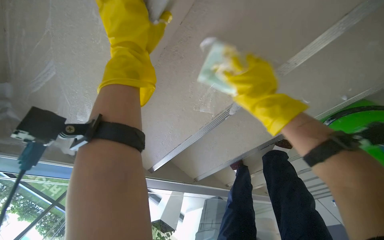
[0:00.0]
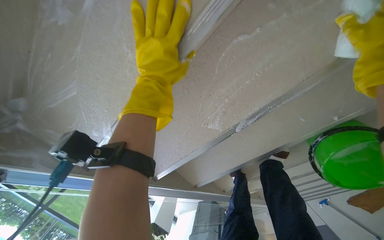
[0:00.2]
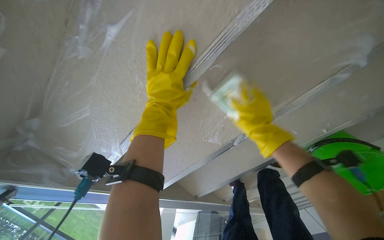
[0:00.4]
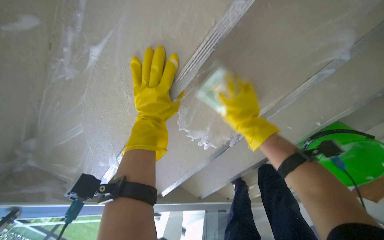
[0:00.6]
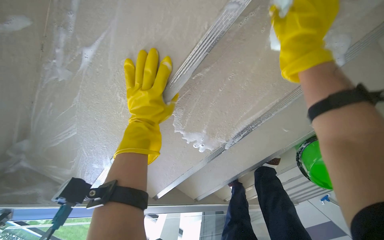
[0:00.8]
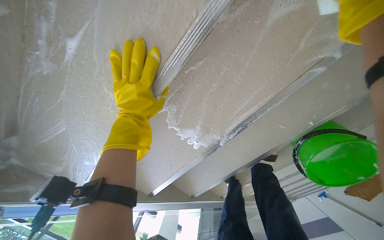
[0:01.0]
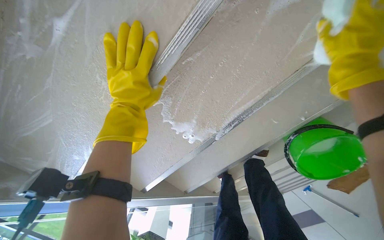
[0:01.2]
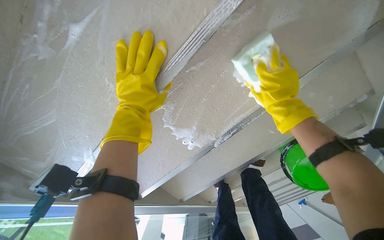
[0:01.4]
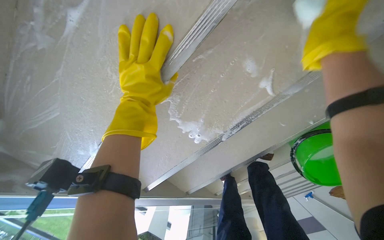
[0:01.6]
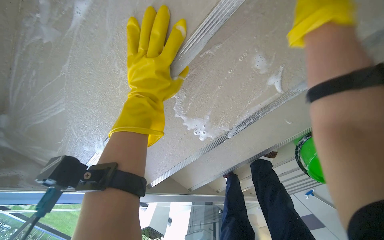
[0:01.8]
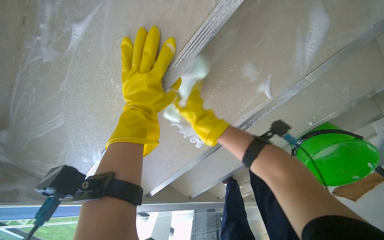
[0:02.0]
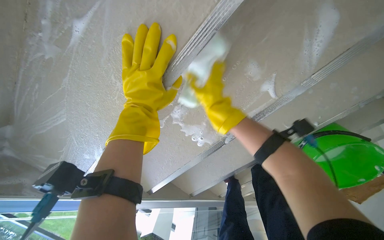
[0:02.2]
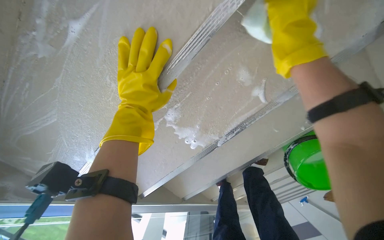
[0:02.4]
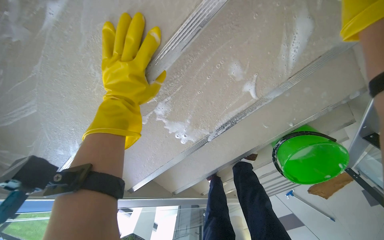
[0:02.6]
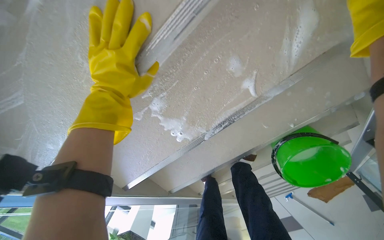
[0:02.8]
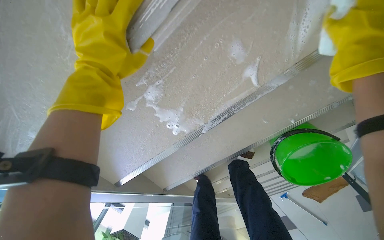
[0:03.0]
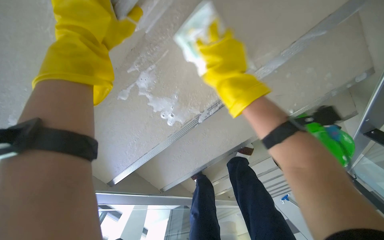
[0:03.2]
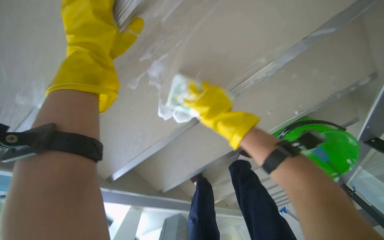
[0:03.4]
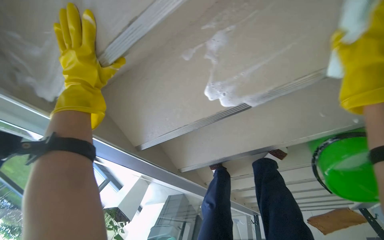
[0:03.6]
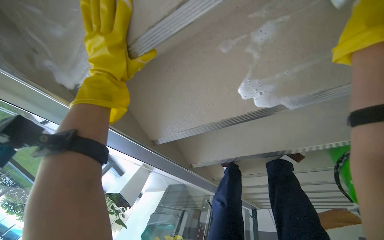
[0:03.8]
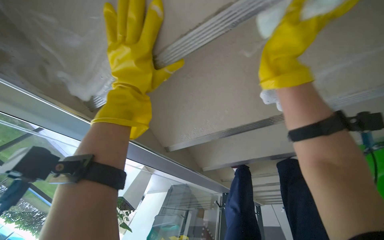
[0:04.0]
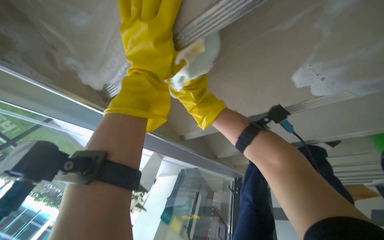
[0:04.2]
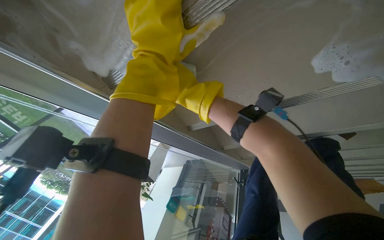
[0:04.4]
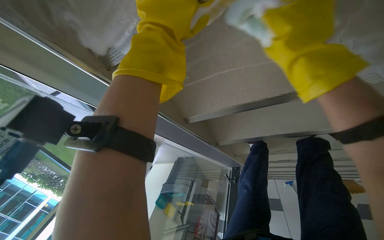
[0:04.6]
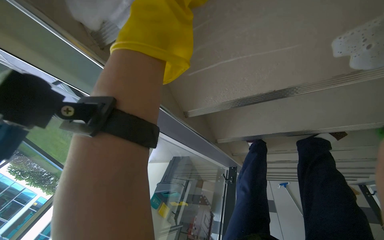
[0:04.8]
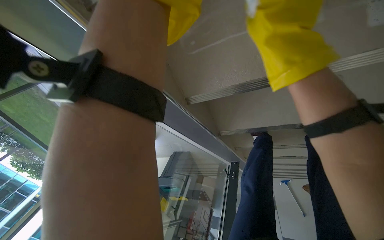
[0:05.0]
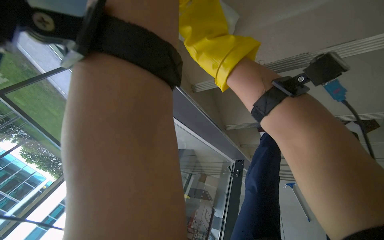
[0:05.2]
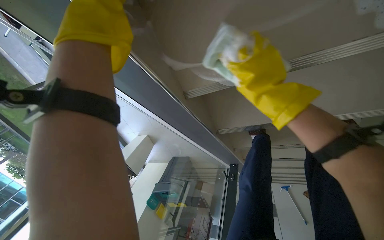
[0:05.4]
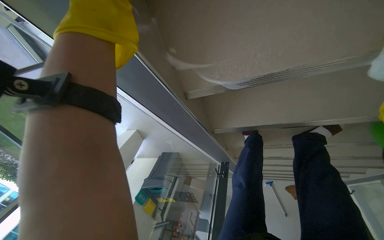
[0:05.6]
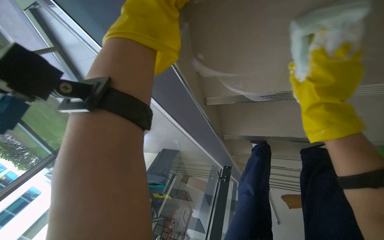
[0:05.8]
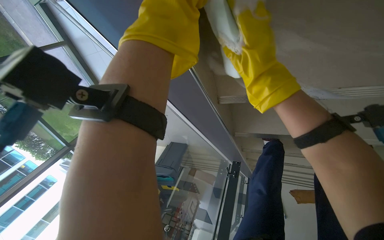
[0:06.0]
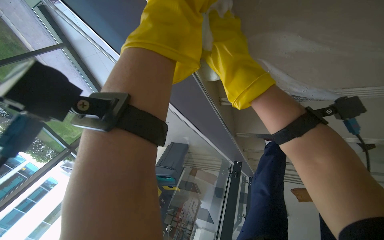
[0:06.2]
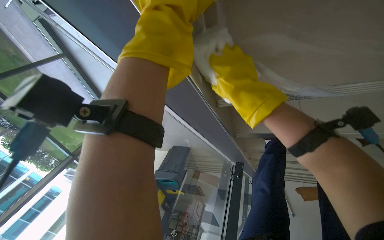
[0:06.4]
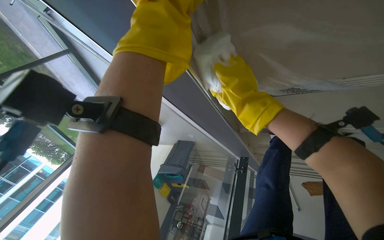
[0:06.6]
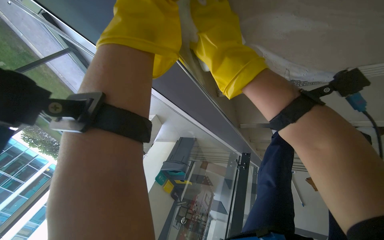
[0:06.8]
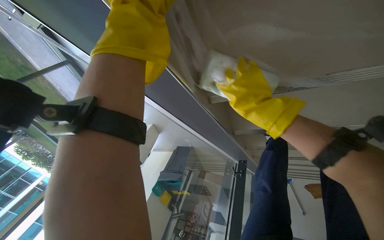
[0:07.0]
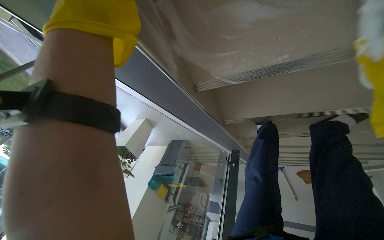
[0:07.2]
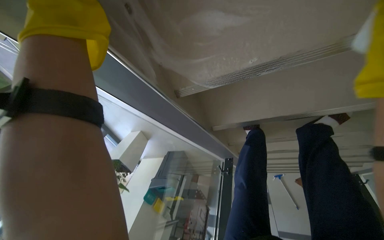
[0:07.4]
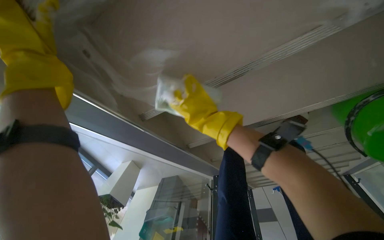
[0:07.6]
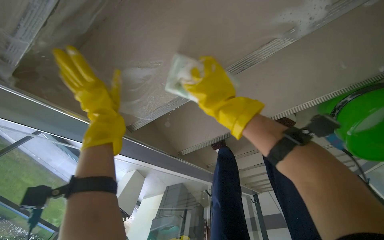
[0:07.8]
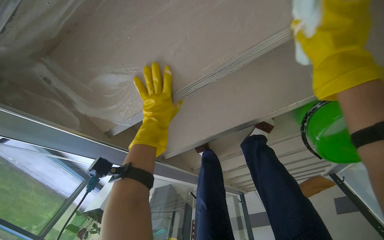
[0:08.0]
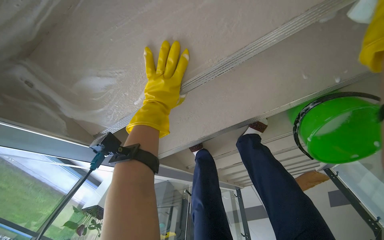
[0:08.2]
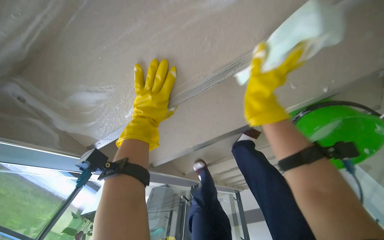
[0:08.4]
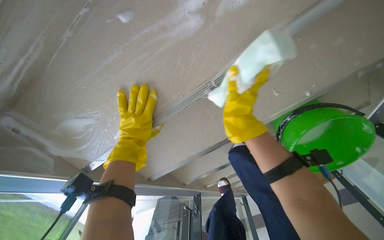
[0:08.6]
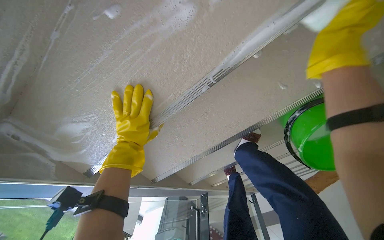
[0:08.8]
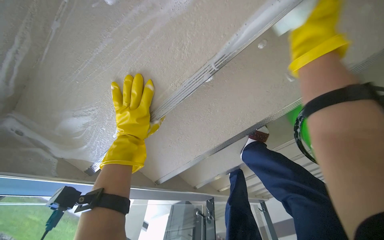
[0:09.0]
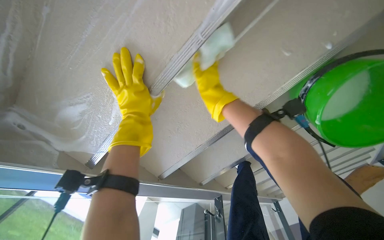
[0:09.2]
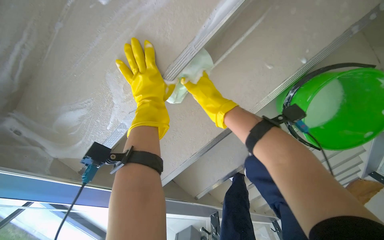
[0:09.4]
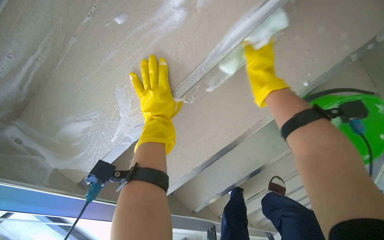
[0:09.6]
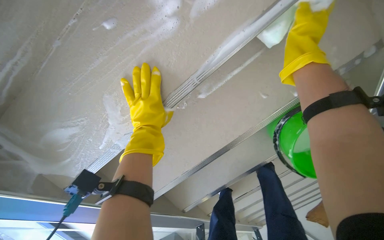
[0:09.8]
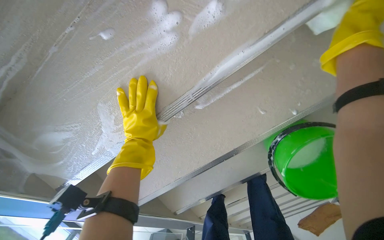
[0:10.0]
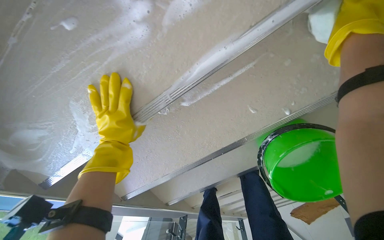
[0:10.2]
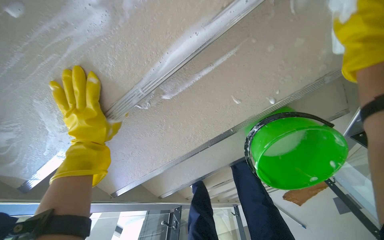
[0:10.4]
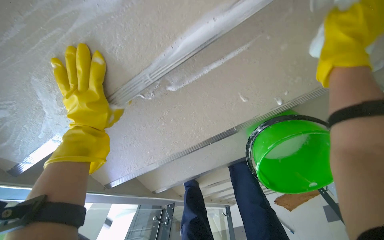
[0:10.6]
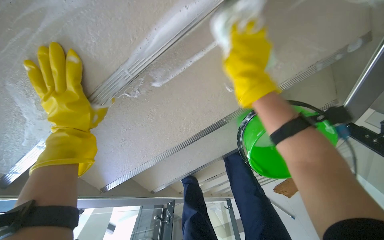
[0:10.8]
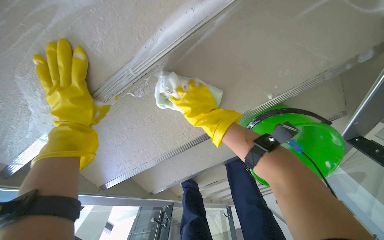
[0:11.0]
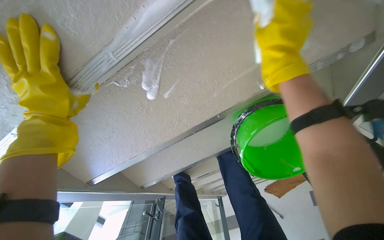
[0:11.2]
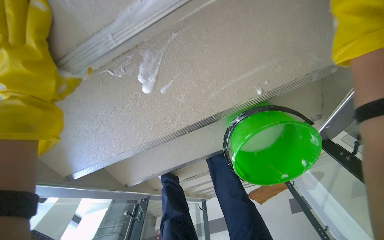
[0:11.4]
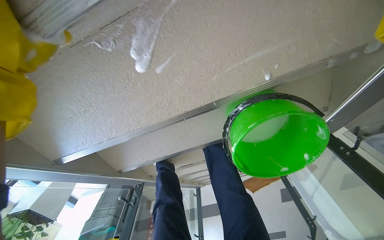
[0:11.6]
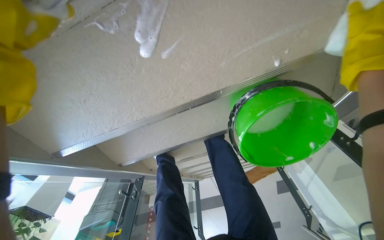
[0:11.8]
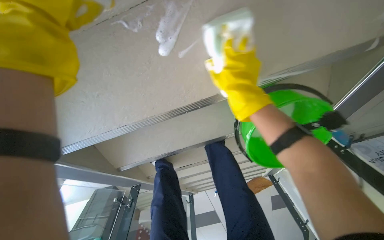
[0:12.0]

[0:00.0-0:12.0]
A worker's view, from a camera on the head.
Job: wiping surfaces.
The whole recording: Scrubbing underside of stairs. The worker scrubs the underside of the stairs with a sponge and cleaning solution.
0:03.0 to 0:04.4: The view tips downward by some 15 degrees.
0:06.0 to 0:07.6: The wearer looks about 10 degrees further upward. The right hand goes left and right, approximately 30 cm each way, reversing 2 times.
0:07.6 to 0:09.0: The left hand goes roughly 40 cm to the right and farther from the camera.

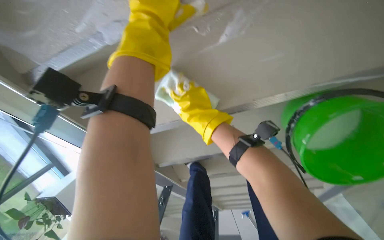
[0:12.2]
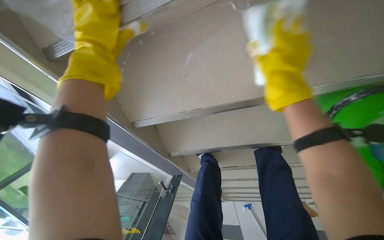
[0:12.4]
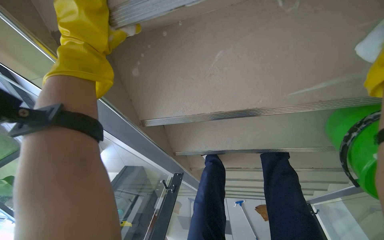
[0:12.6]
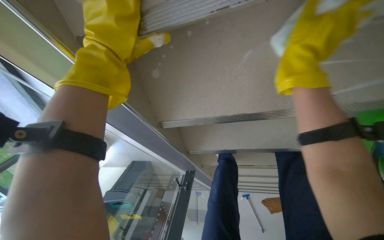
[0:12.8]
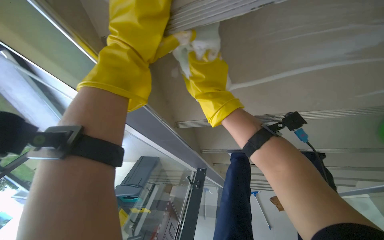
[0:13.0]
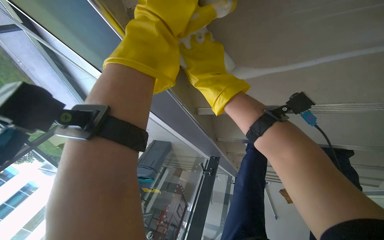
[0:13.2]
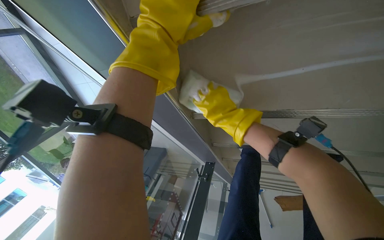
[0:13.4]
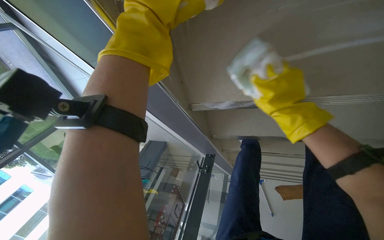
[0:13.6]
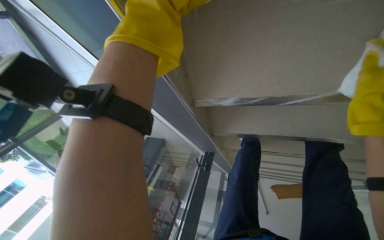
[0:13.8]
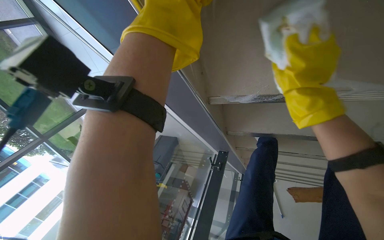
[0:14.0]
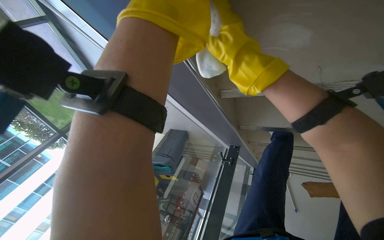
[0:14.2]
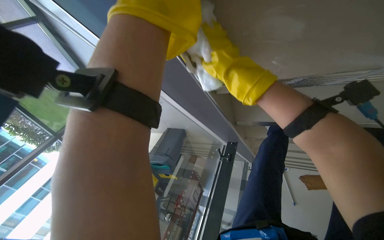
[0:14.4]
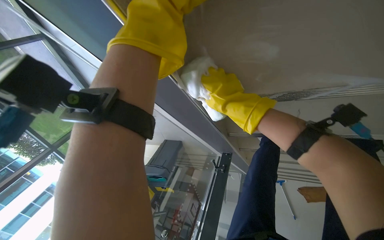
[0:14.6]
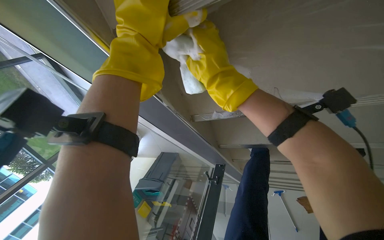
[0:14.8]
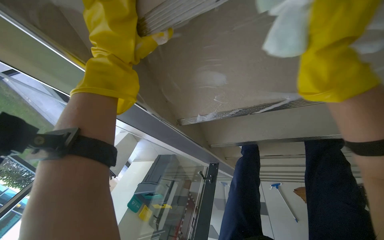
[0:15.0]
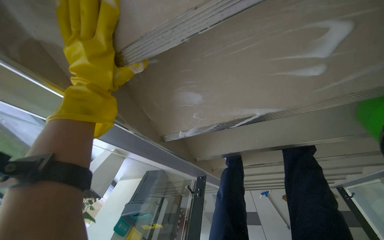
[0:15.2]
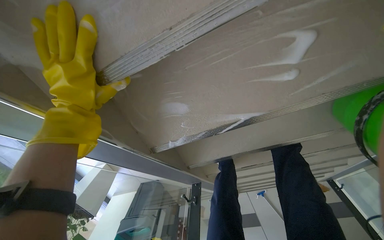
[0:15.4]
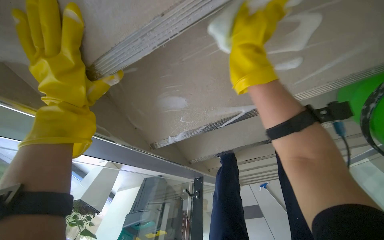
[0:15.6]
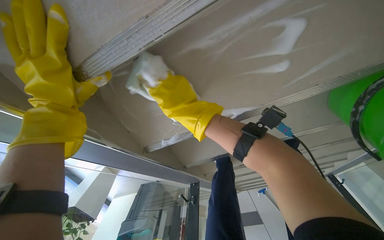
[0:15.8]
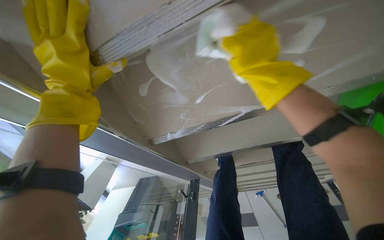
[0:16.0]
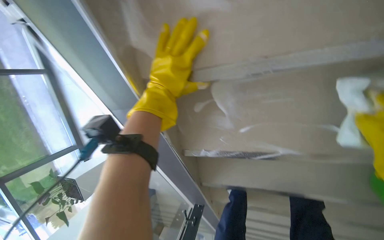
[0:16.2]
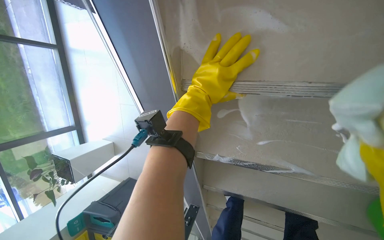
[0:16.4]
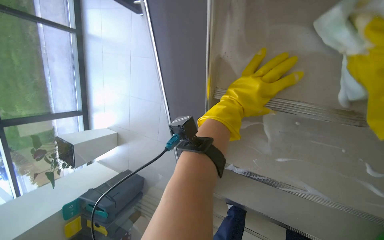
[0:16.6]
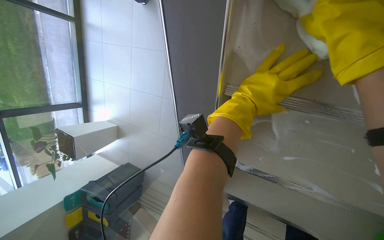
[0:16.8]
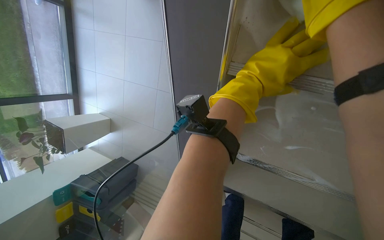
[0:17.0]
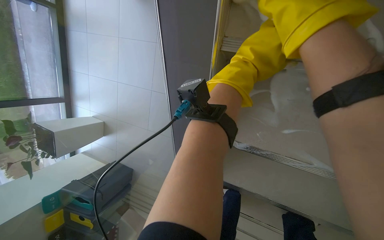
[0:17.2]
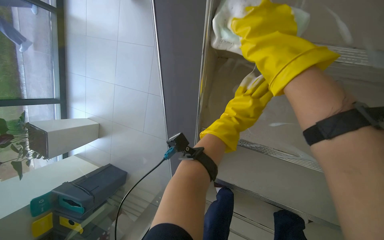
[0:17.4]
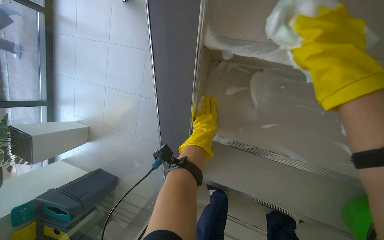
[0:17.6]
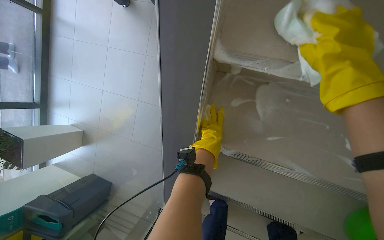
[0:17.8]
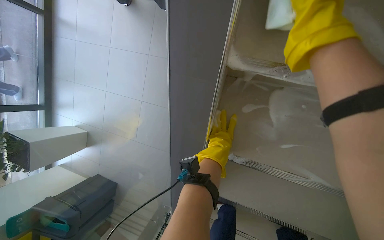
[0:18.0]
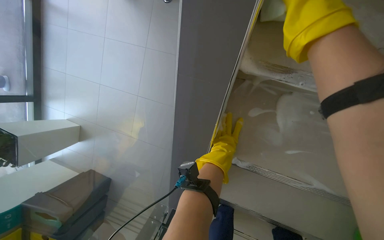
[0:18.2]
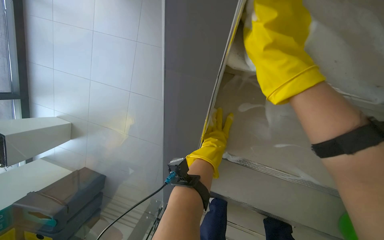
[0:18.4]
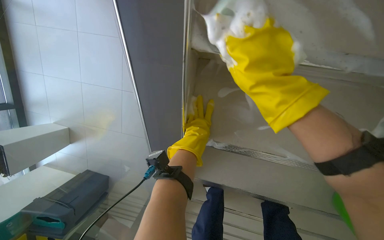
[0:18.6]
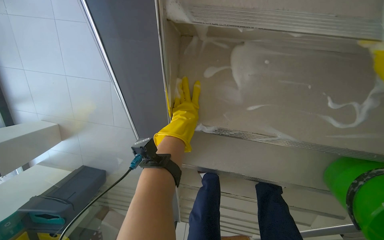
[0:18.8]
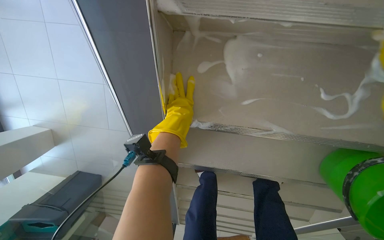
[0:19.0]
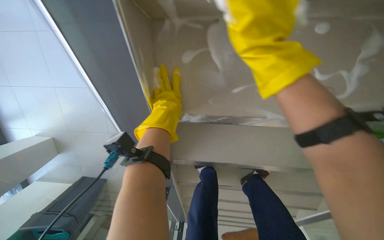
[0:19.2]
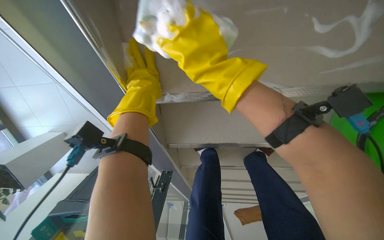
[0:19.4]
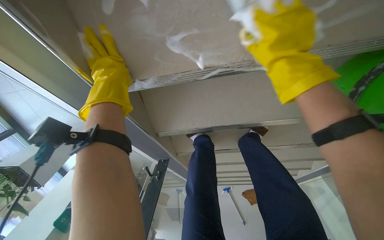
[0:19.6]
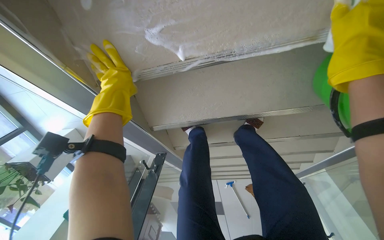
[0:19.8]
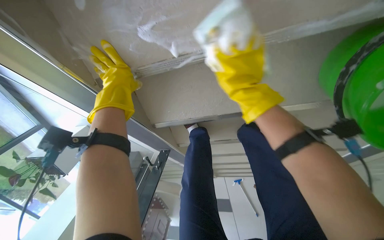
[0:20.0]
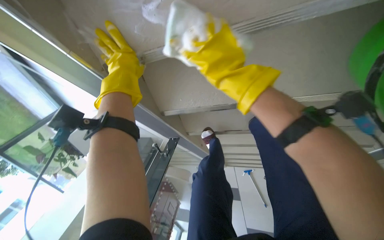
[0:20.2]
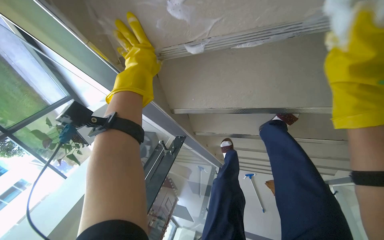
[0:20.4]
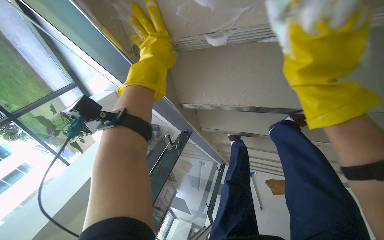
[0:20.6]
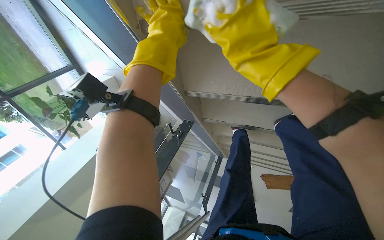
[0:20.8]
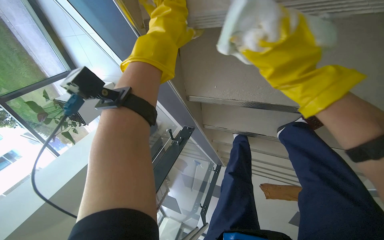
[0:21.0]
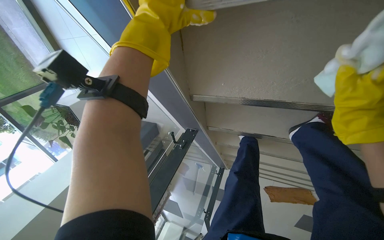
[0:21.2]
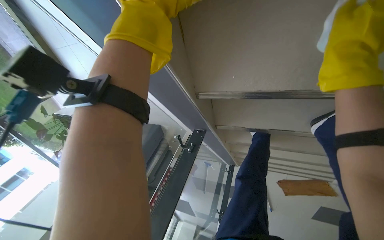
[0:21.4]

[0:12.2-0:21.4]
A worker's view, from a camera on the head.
Job: wiping surfaces.
The whole recording: Scrubbing underside of stairs. The worker scrubs the underside of the stairs with a sponge and cleaning solution.
0:12.2 to 0:13.8: The head rotates roughly 15 degrees to the left.
0:15.2 to 0:16.8: The scene turns about 35 degrees clockwise in the picture.
0:16.8 to 0:18.4: The left hand travels down the picture and farther from the camera by approximately 25 cm.
0:18.4 to 0:19.8: The view tilts roughly 20 degrees downward. The scene rotates counterclockwise by approximately 30 degrees.
